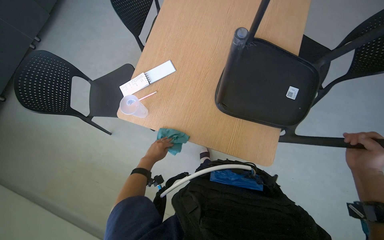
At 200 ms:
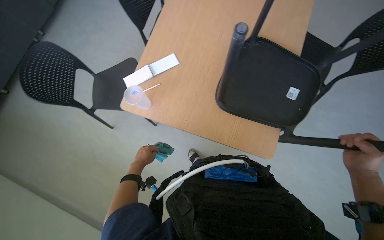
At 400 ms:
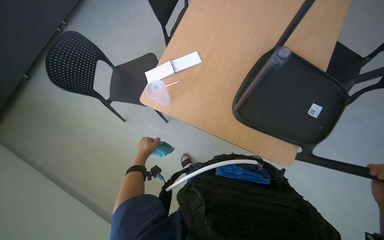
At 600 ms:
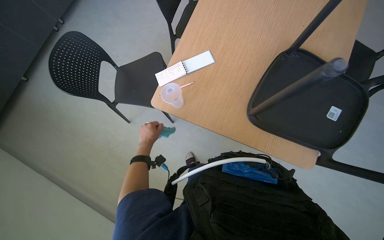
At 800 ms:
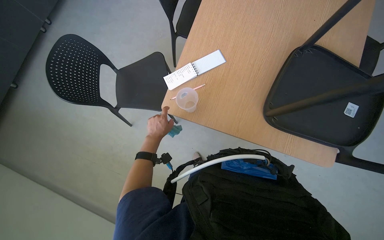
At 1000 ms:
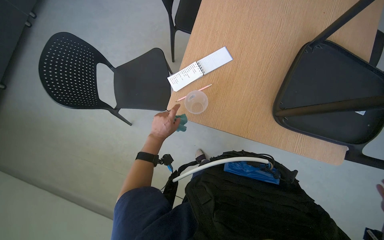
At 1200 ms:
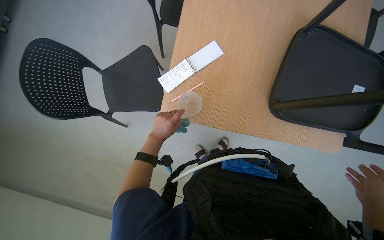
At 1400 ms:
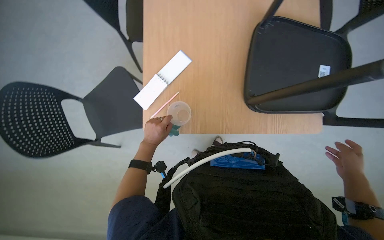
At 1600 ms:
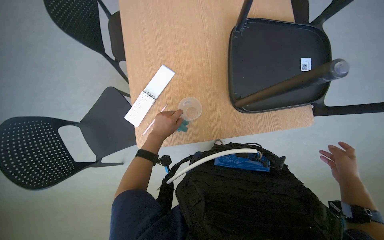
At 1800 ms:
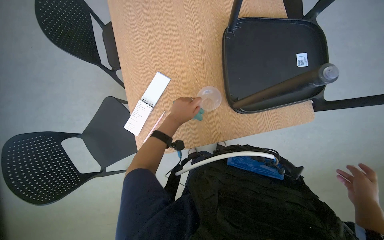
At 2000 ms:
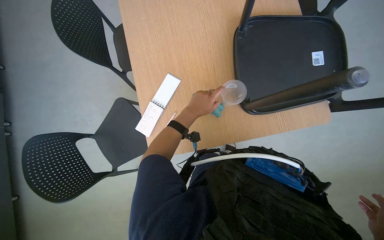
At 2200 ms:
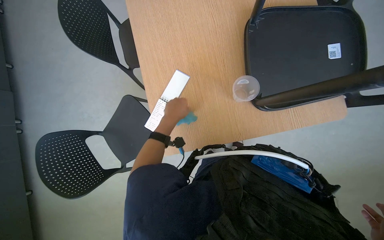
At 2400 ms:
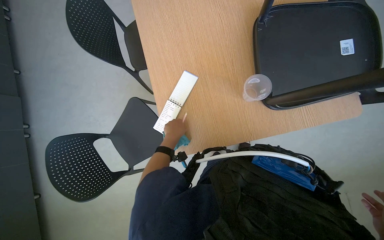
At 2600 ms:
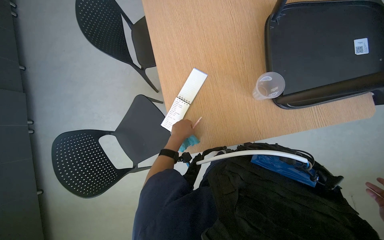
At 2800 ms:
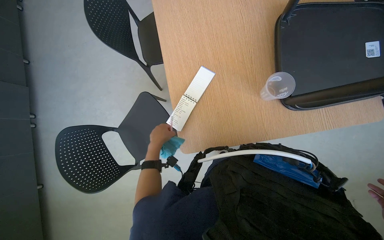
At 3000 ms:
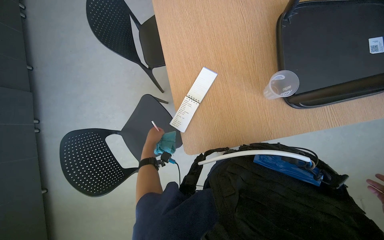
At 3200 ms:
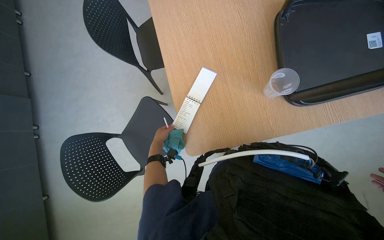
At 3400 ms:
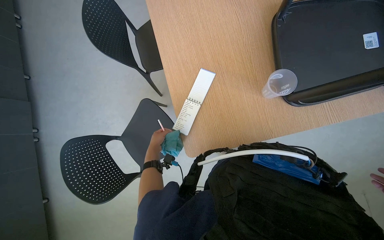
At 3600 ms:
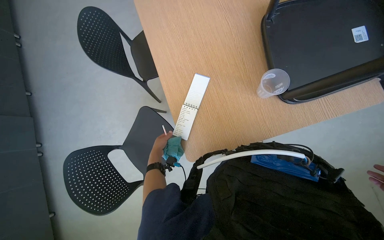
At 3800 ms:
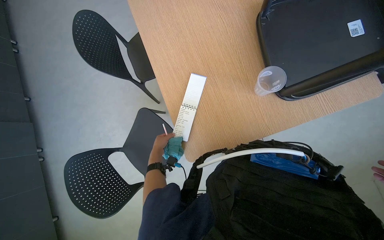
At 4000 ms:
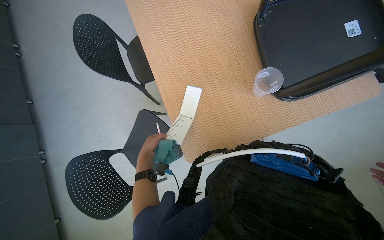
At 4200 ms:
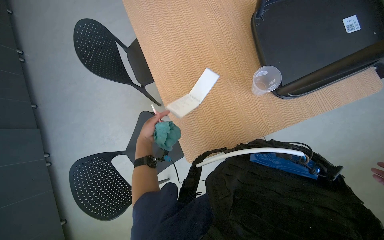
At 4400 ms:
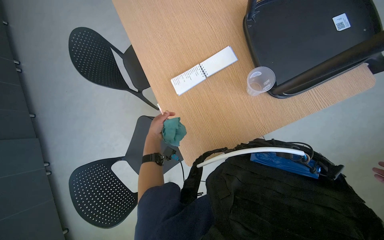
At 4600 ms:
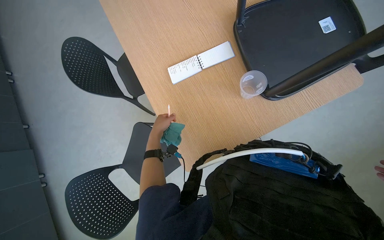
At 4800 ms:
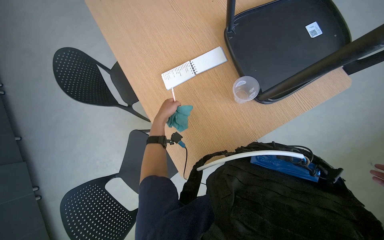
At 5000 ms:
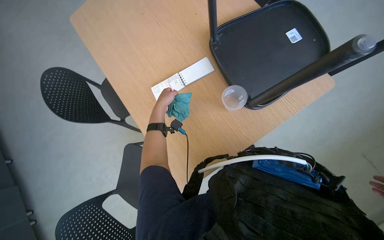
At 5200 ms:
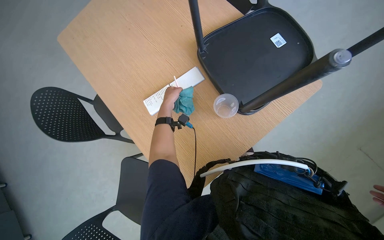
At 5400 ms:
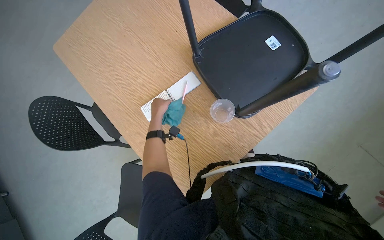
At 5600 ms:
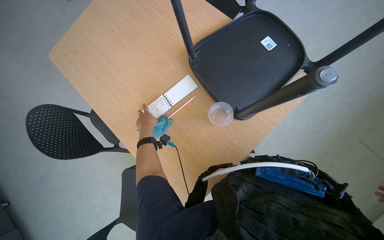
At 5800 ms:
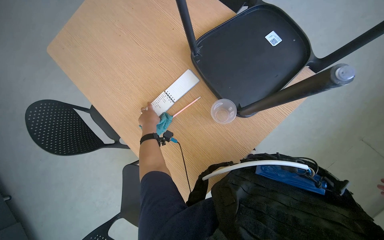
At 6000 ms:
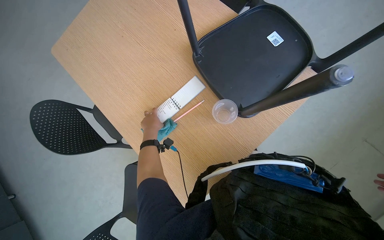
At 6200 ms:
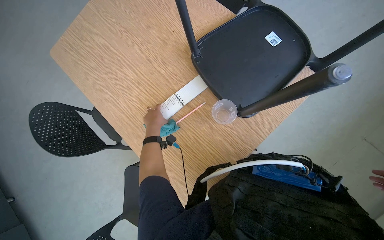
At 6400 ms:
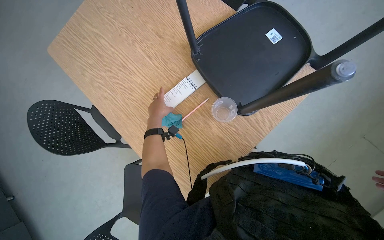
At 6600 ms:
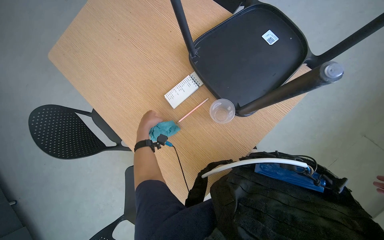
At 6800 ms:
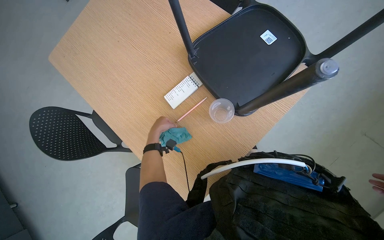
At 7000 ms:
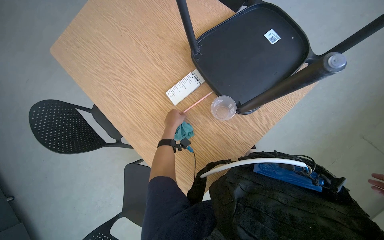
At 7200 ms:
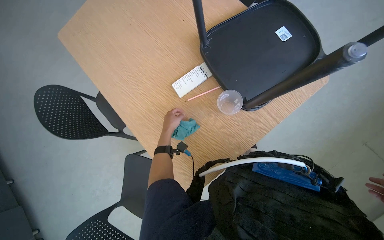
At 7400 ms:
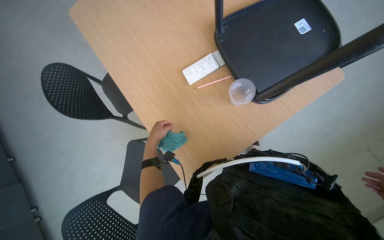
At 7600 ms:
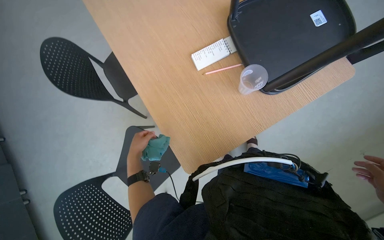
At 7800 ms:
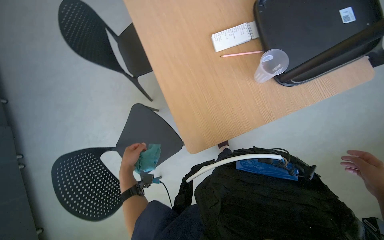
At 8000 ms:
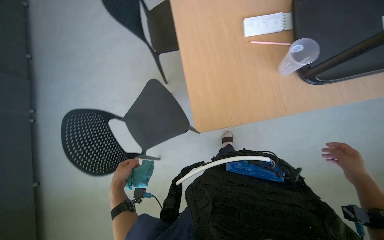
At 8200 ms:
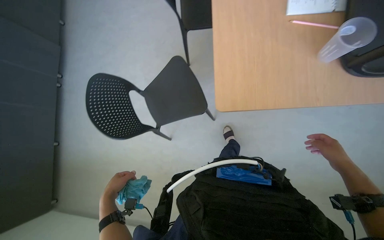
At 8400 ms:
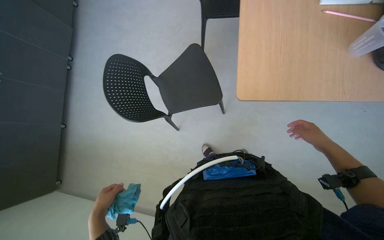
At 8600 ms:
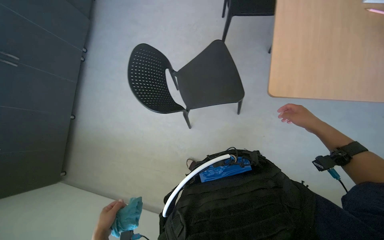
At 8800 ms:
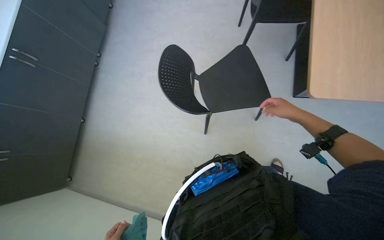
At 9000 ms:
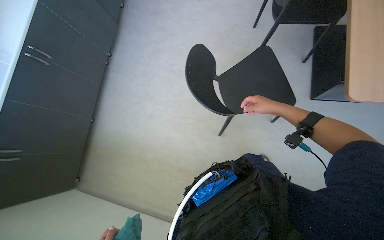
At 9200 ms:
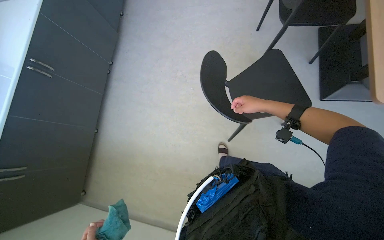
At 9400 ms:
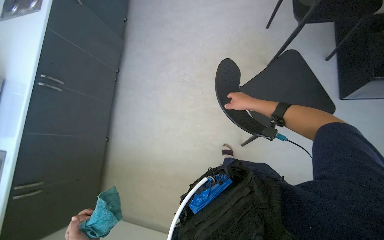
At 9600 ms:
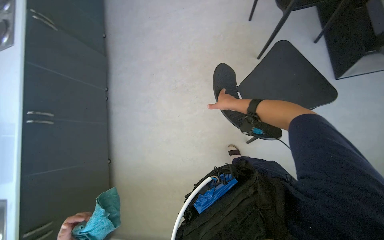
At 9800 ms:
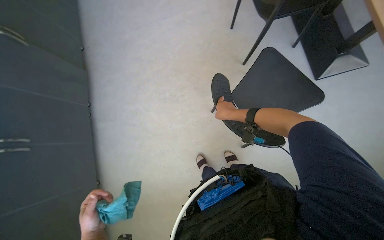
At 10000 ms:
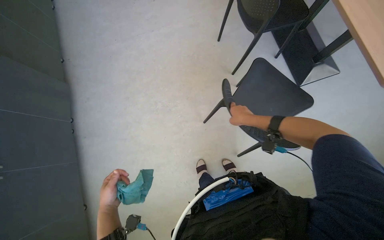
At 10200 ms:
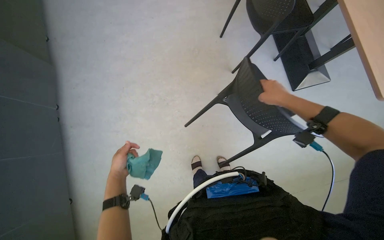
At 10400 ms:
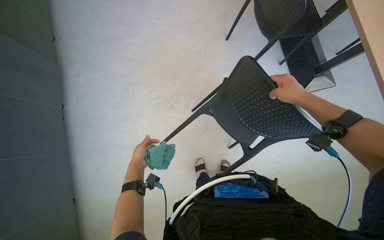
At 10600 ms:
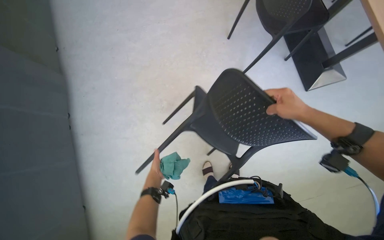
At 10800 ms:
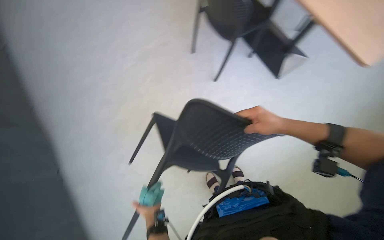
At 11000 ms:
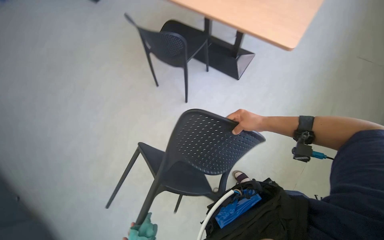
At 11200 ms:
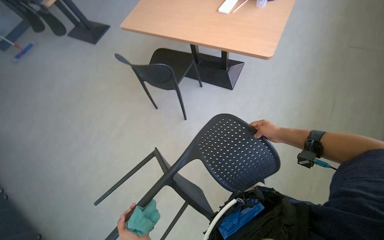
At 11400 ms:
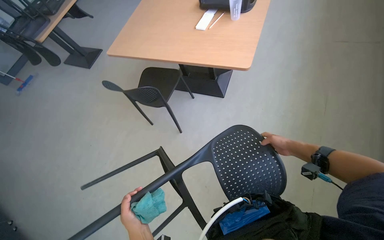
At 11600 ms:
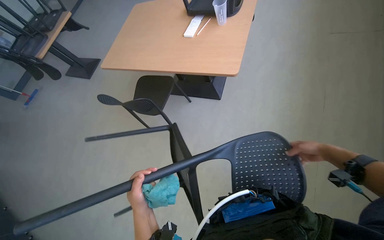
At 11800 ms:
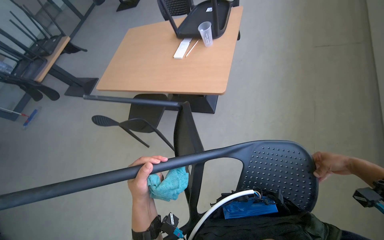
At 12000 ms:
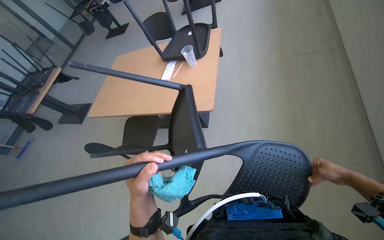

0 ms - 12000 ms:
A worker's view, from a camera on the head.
Job: wiping surfaces.
The whole recording: Wiping table surfaces. The worker squeezes a cloth and wipes multiple table surfaces.
0 ms - 1600 ms: The left hand shifts approximately 15 cm nearer to the camera and up the picture.
4400 ms - 6000 ms: The left hand goes up the picture and returns, about 30 cm each way.
6000 ms - 7600 ms: The left hand travels down the picture by about 30 cm.
9000 ms - 10400 ms: The camera is carried some 50 cm. The wearer looks about 25 degrees further to the right.
10400 ms - 12000 ms: The wearer moves some 40 cm. The view tips upward by some 20 degrees. Everything in view rotates about 40 degrees counterclockwise.

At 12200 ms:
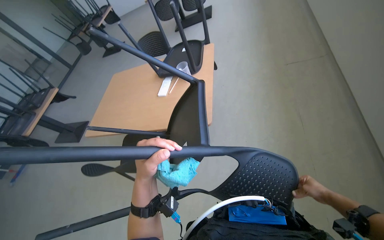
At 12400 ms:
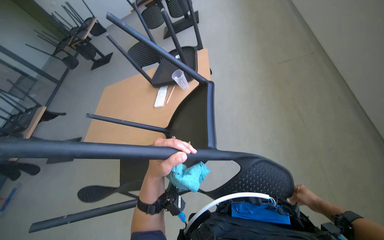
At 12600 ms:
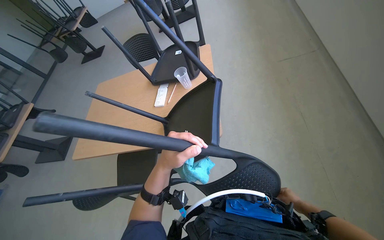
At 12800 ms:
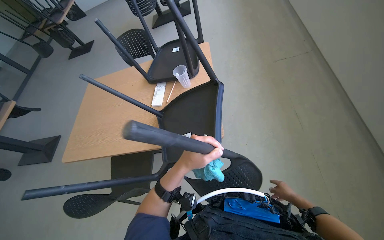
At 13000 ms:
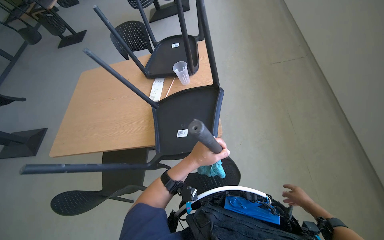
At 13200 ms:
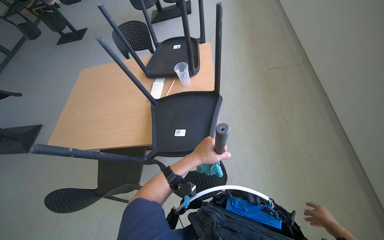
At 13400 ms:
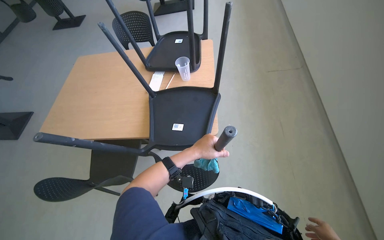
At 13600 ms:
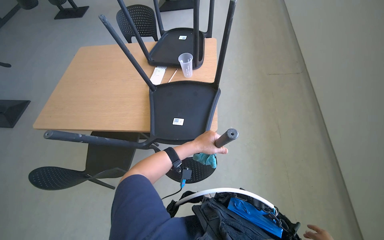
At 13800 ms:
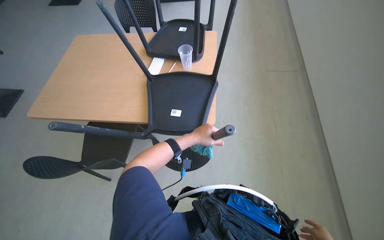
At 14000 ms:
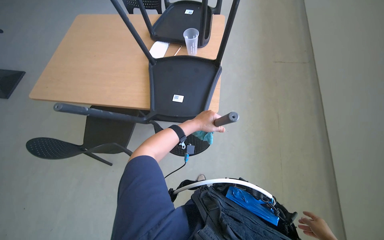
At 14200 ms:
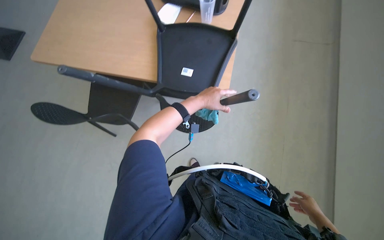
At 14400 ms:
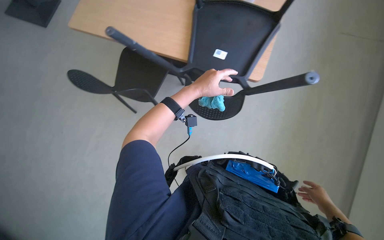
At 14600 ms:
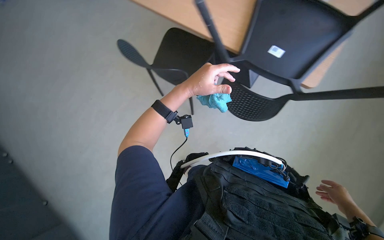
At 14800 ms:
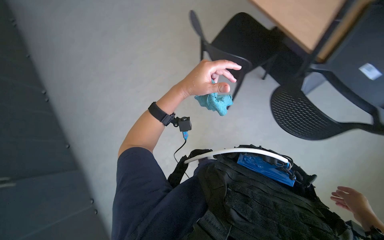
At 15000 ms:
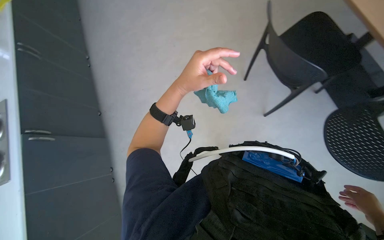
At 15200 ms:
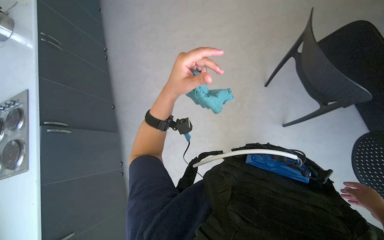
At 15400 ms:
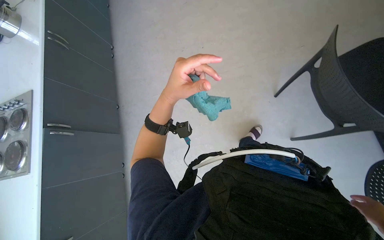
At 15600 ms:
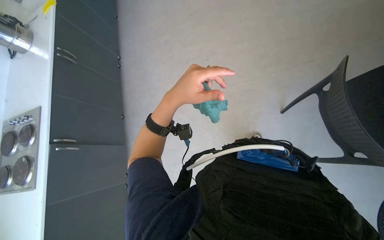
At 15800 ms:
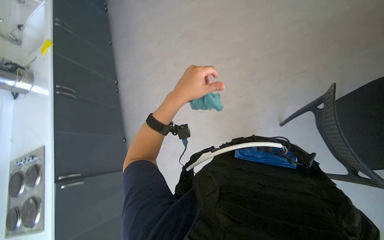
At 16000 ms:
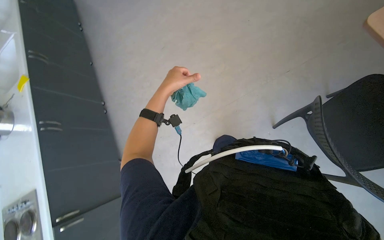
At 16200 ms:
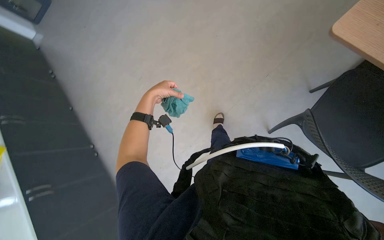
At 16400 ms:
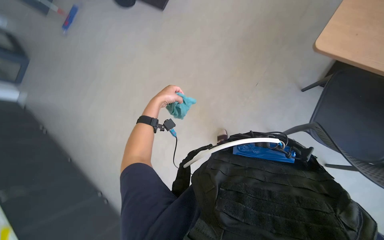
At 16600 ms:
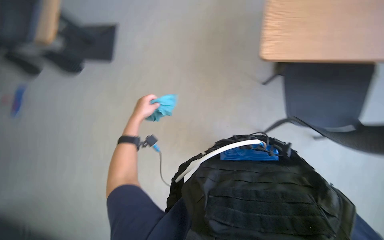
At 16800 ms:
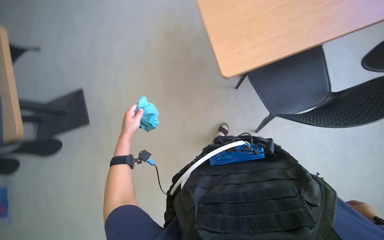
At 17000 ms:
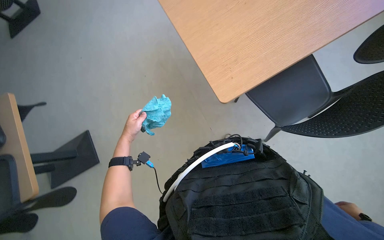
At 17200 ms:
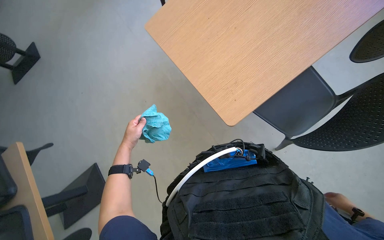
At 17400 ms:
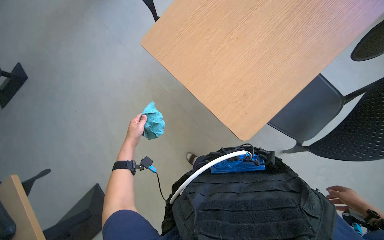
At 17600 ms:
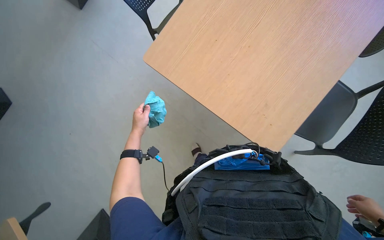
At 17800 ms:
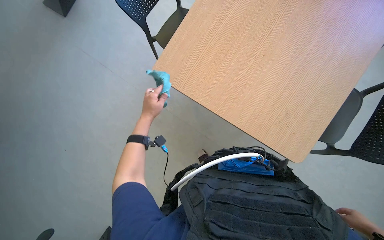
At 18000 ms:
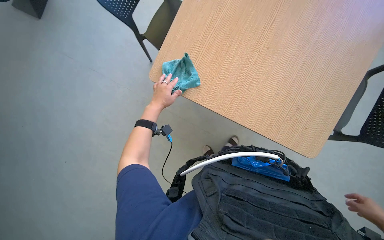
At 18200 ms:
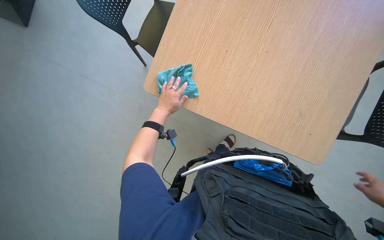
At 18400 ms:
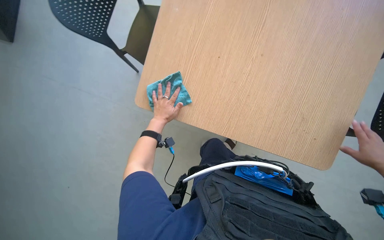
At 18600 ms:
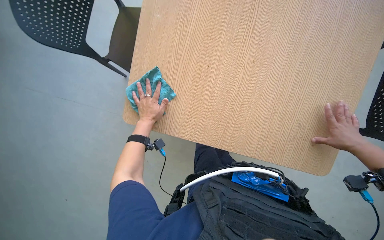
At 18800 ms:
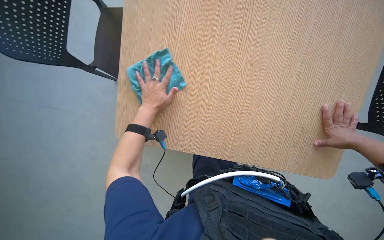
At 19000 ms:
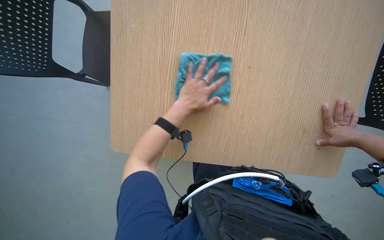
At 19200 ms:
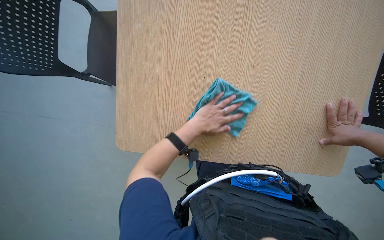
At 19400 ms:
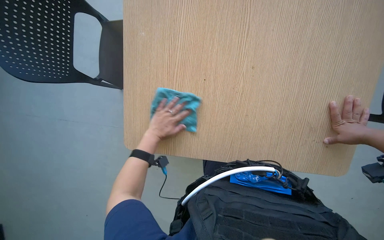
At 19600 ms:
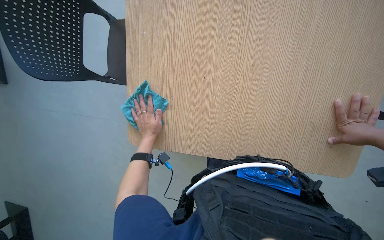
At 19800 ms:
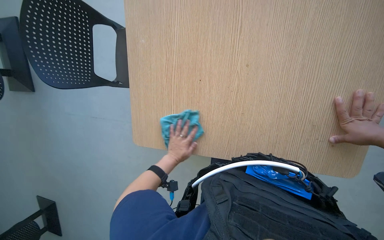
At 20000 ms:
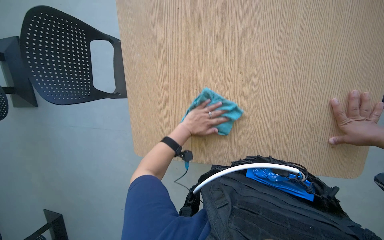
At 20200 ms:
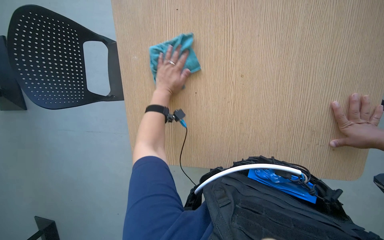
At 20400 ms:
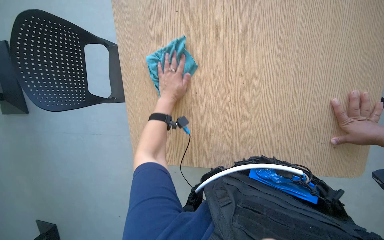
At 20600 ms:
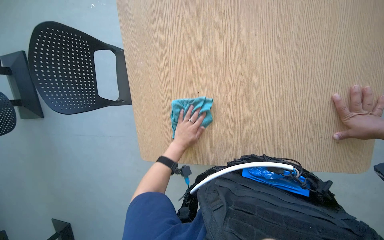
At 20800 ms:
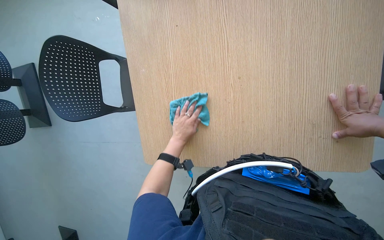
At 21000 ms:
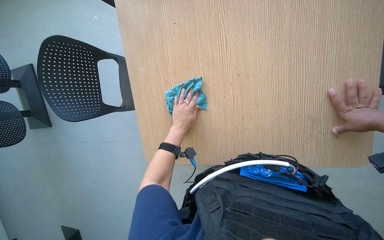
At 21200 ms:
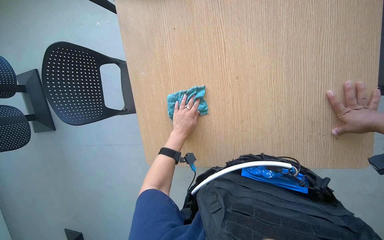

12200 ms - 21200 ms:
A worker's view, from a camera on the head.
Job: wiping surfaces.
The whole recording: Wiping table surfaces. The worker squeezes a cloth and wipes multiple table surfaces.
12200 ms - 13800 ms: The view pans to the right by approximately 15 degrees. The left hand heads farther from the camera, covering roughly 30 cm.
13800 ms - 15200 ms: The head turns to the left by roughly 25 degrees. The wearer looks about 20 degrees further downward.
15200 ms - 16600 ms: The head travels about 40 cm.
16600 ms - 18200 ms: The left hand travels farther from the camera by approximately 10 cm.
19800 ms - 21200 ms: The left hand travels up the picture by some 15 cm.
